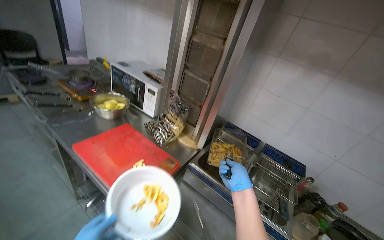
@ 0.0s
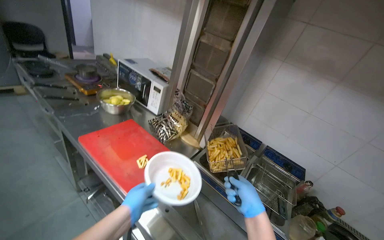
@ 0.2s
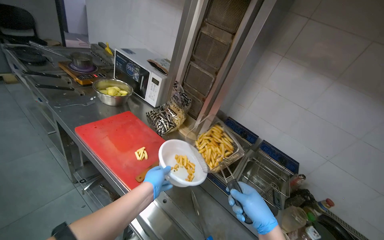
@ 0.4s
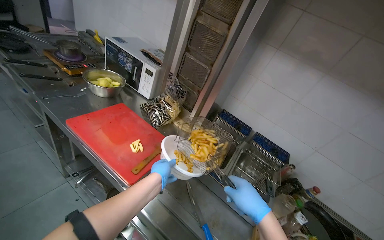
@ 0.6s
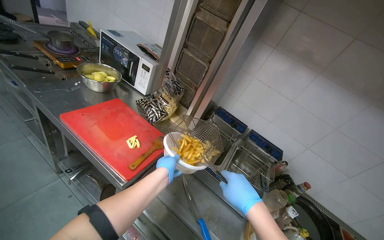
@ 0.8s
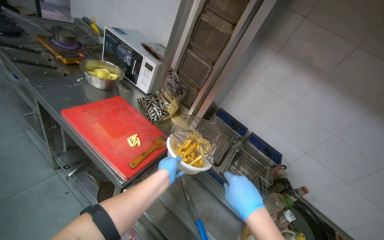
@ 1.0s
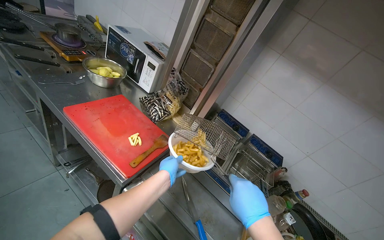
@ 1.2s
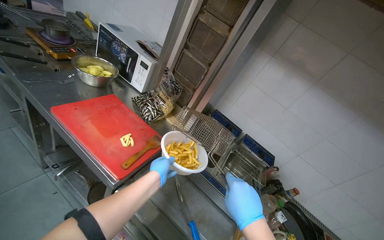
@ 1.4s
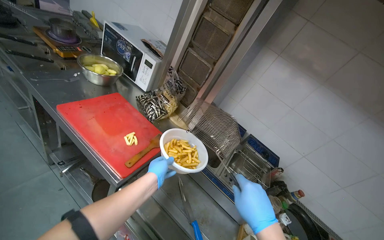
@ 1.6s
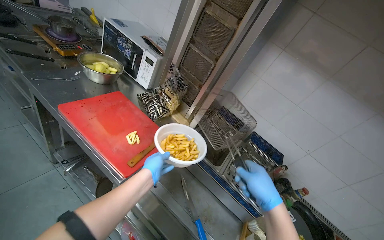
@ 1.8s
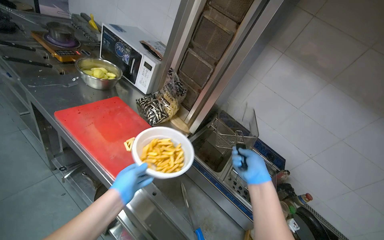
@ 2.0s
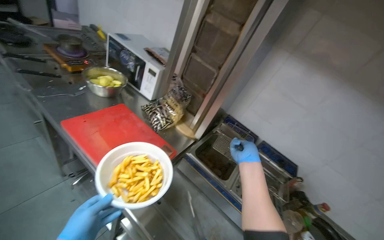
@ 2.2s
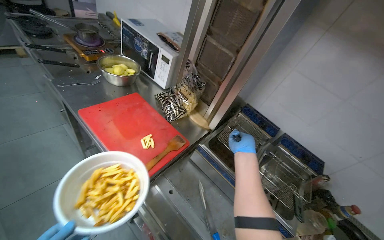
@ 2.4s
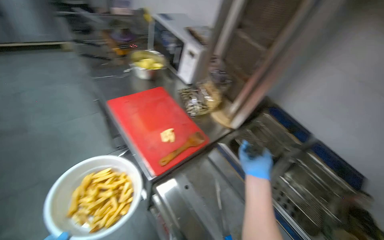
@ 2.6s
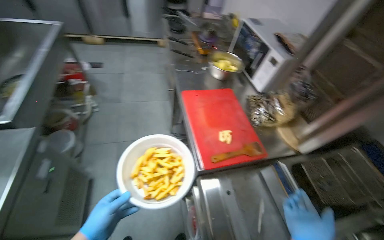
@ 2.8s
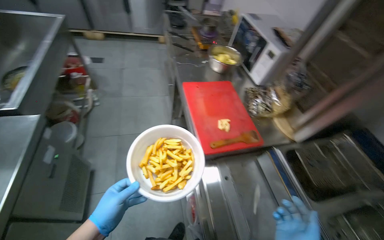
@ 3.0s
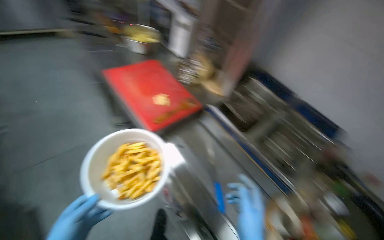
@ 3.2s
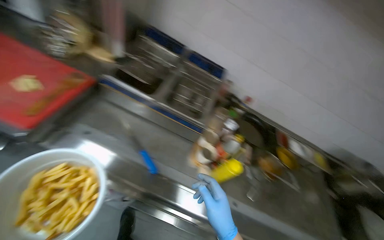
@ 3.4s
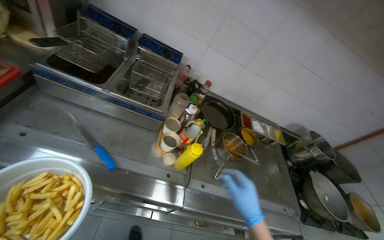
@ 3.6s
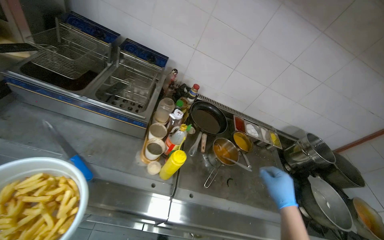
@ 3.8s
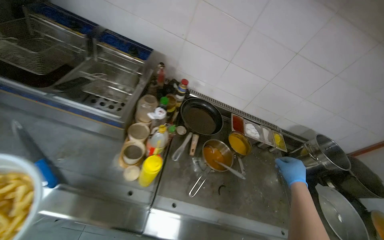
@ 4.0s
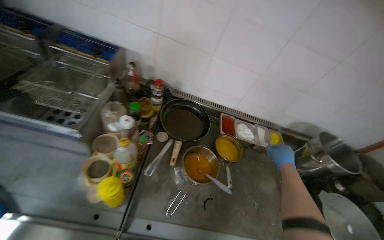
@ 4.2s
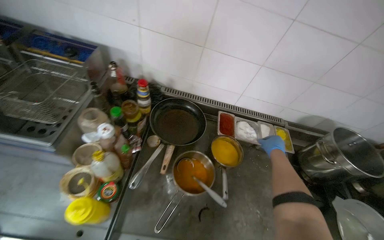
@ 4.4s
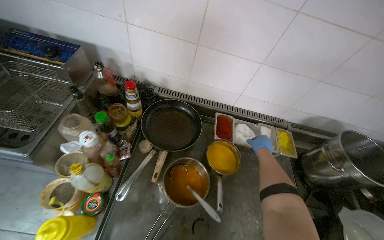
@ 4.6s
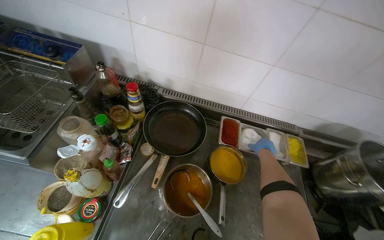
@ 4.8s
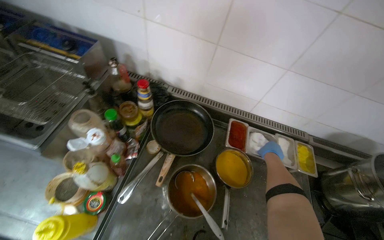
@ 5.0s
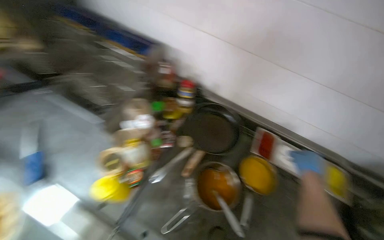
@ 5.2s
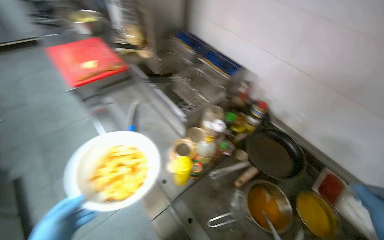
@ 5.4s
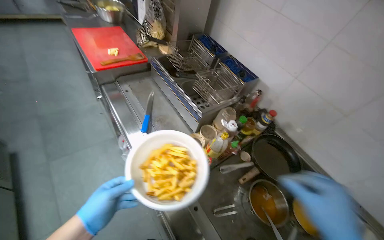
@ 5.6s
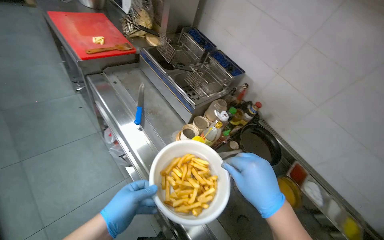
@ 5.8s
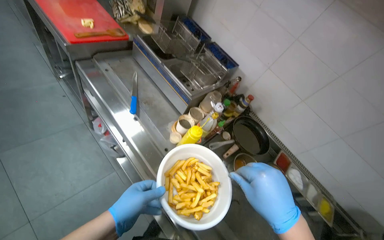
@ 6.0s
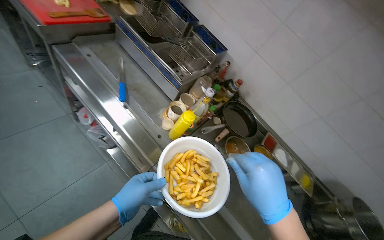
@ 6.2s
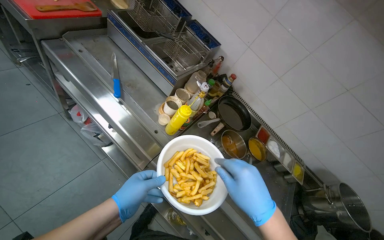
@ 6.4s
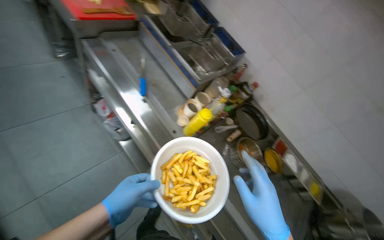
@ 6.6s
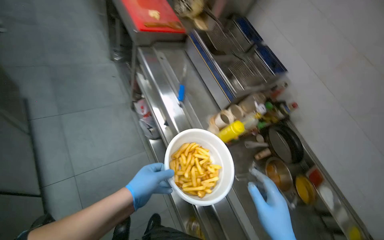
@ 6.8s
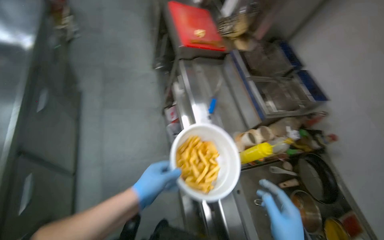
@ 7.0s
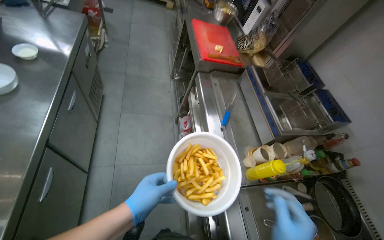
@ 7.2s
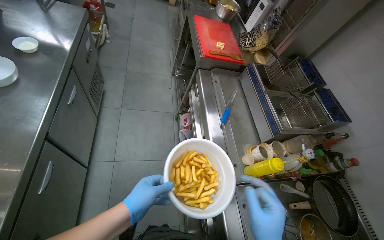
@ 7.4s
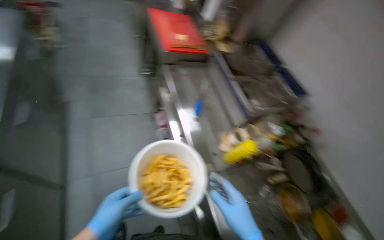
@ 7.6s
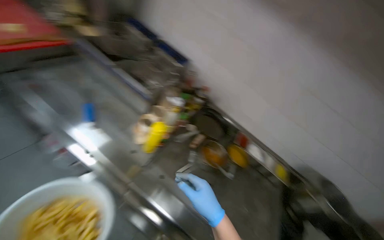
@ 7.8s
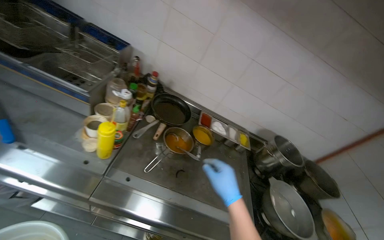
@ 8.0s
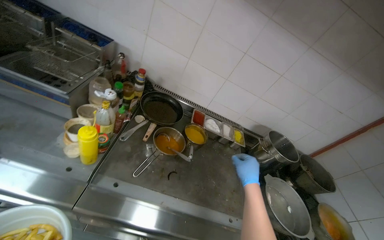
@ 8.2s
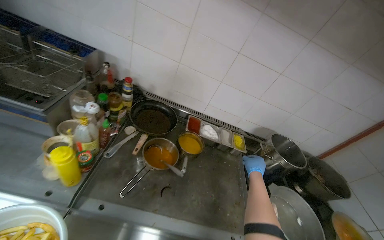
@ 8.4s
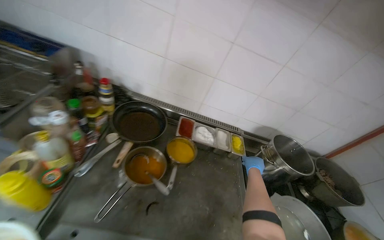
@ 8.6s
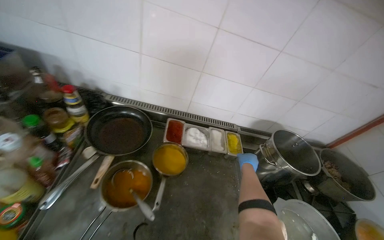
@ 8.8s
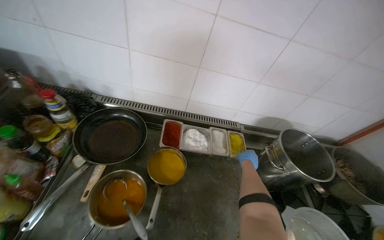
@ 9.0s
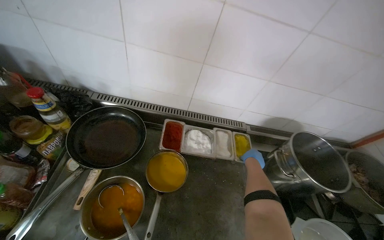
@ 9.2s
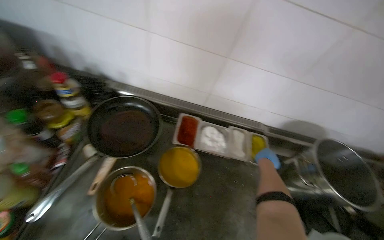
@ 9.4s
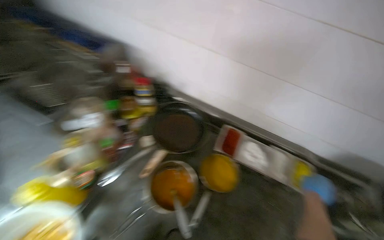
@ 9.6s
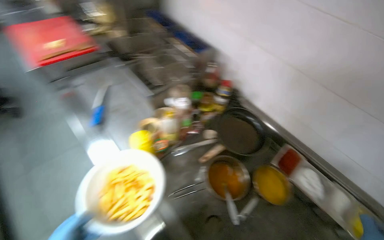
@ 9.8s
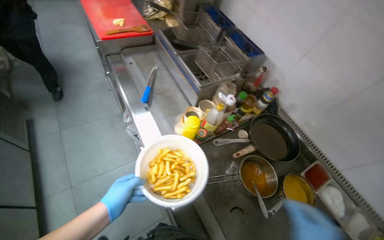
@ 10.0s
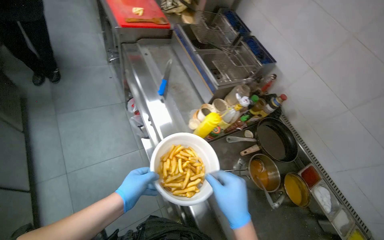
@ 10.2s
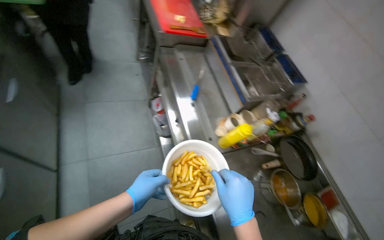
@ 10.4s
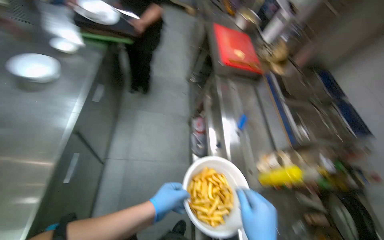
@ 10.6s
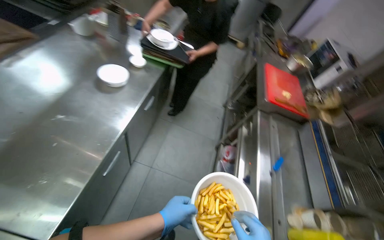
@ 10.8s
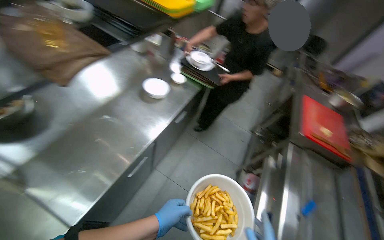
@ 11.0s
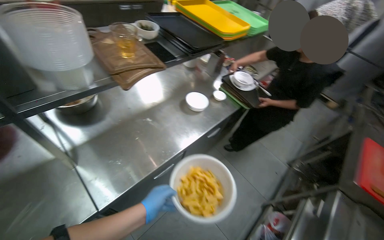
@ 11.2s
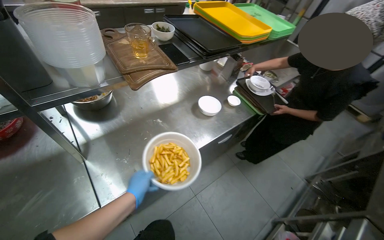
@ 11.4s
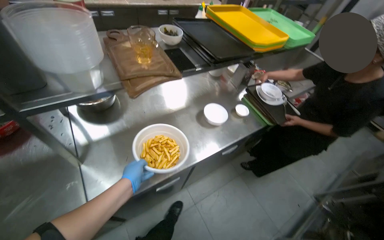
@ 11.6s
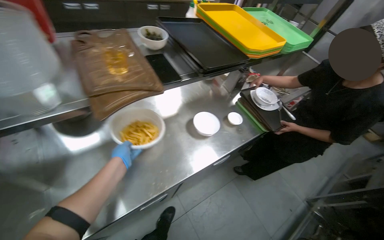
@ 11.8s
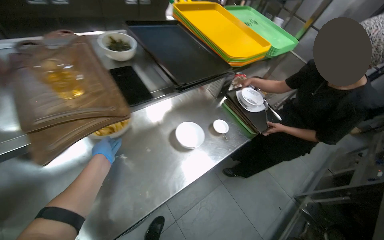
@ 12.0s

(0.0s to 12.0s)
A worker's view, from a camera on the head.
Job: preparing food.
The whole recording: Stirring meal and taking fried potatoes from oil. The worker stirs the meal on the gas stove and takes the fried potatoes from the oil.
0.0s - 1.6s: The right hand shifts roughly 20 cm nearer to the camera.
1.6s - 3.0s: The wearer looks about 45 degrees further to the left.
3.0s - 4.4s: The camera travels about 80 cm. The wearer looks approximately 70 degrees further to the right. The view tilts roughly 20 degrees downward.
4.4s - 6.0s: The camera is carried some 40 cm. The wearer looks approximately 40 degrees further to the left.
6.0s - 7.6s: The head rotates about 25 degrees to the left.
7.6s - 9.0s: The camera is carried roughly 80 cm. The wearer looks about 65 degrees further to the right. The view tips downward by some 20 degrees.
9.0s - 10.4s: The head travels approximately 70 cm. The wearer's head swings approximately 70 degrees to the left.
10.4s - 12.0s: The camera travels some 40 cm. The head turns to the left by about 70 degrees. The view tips upward by about 25 degrees.

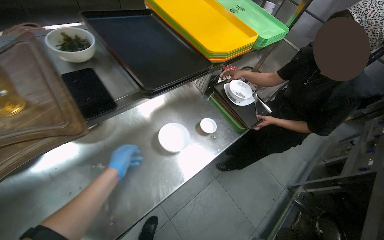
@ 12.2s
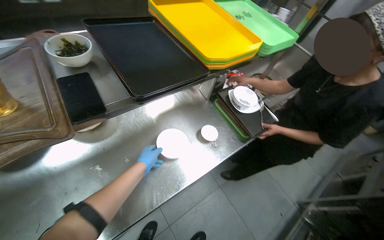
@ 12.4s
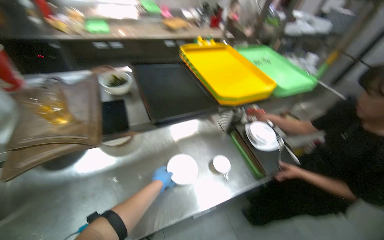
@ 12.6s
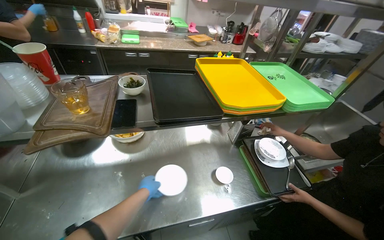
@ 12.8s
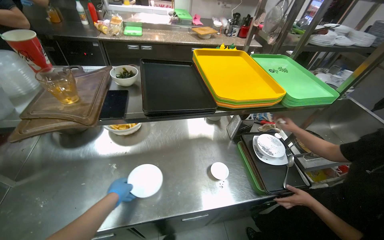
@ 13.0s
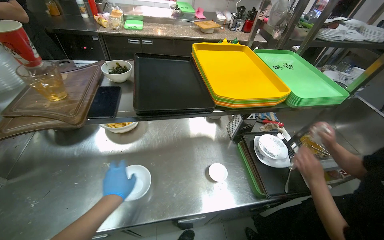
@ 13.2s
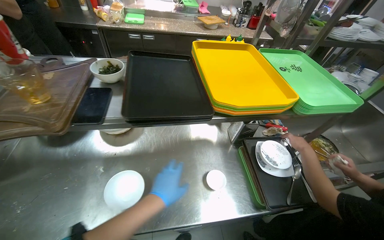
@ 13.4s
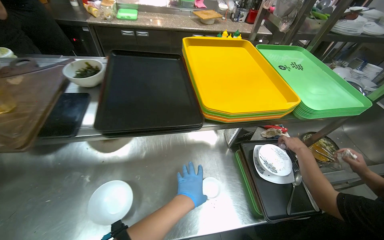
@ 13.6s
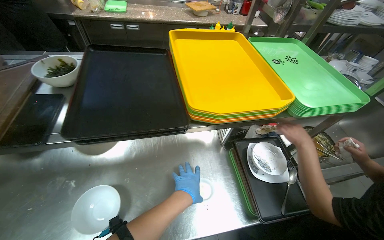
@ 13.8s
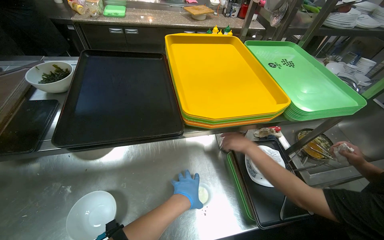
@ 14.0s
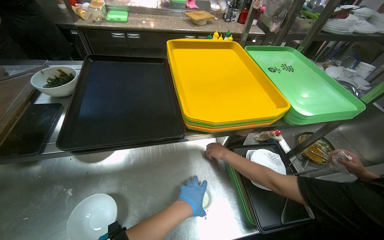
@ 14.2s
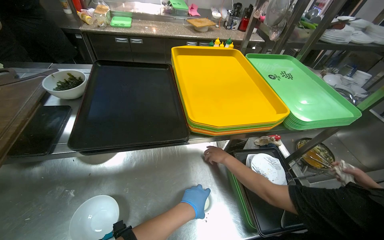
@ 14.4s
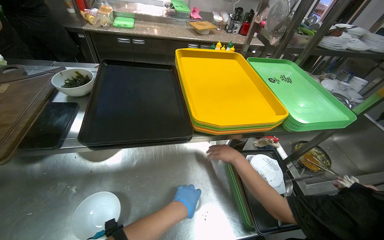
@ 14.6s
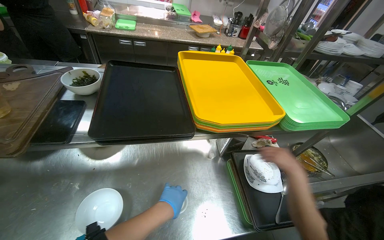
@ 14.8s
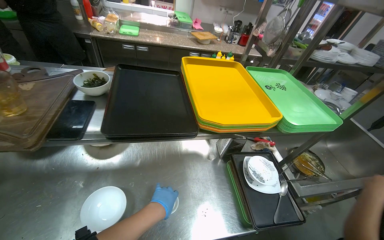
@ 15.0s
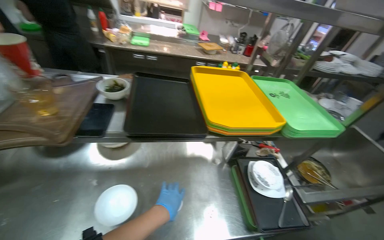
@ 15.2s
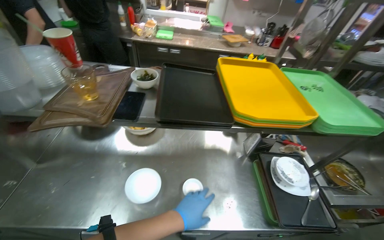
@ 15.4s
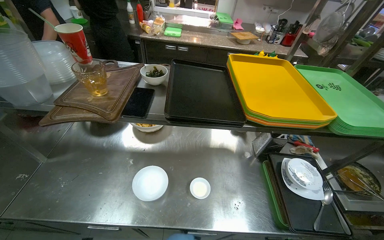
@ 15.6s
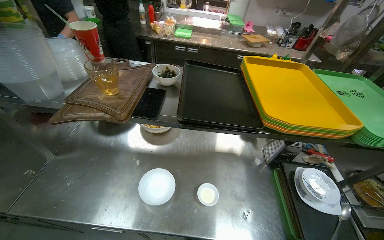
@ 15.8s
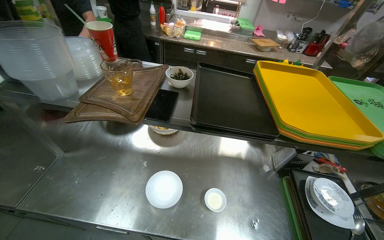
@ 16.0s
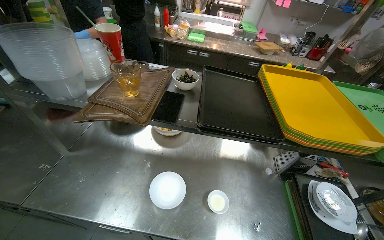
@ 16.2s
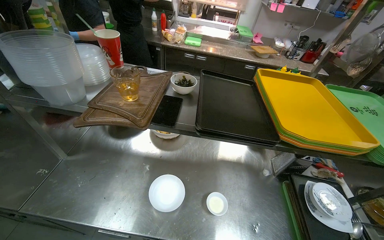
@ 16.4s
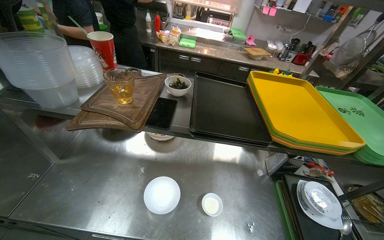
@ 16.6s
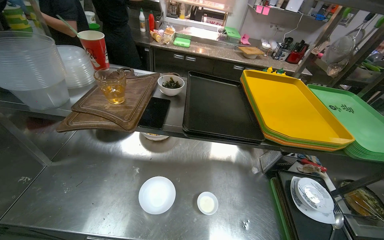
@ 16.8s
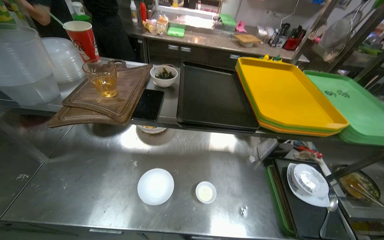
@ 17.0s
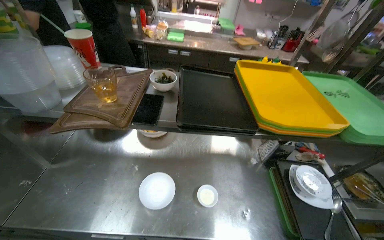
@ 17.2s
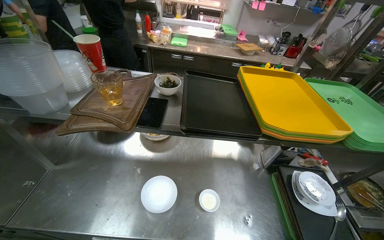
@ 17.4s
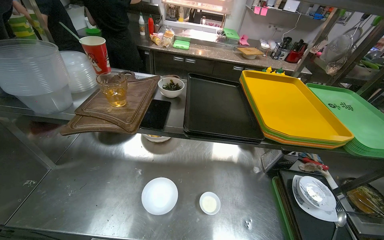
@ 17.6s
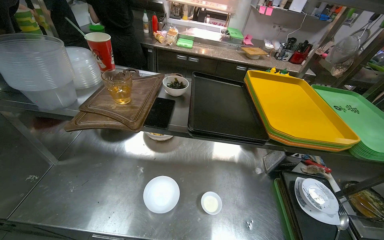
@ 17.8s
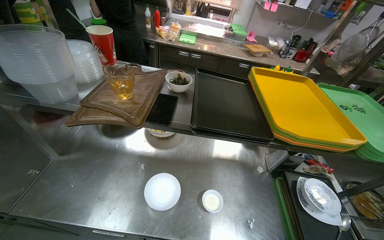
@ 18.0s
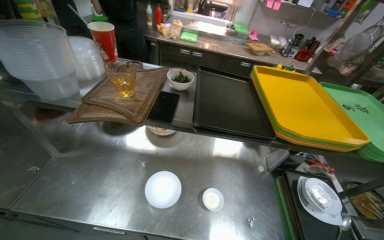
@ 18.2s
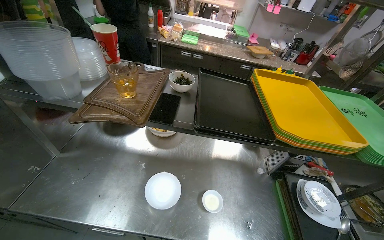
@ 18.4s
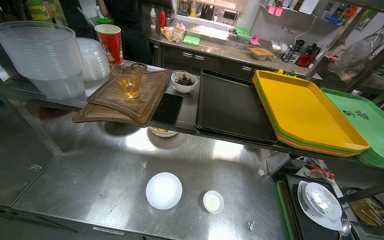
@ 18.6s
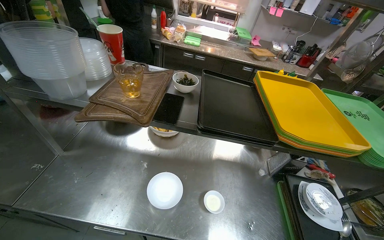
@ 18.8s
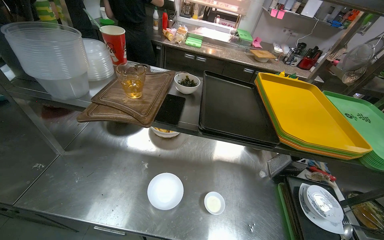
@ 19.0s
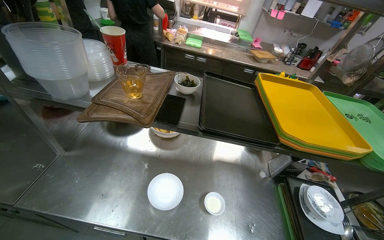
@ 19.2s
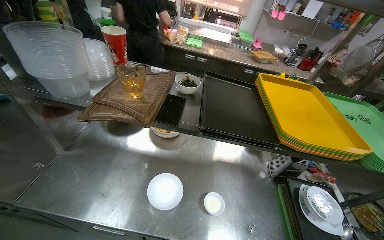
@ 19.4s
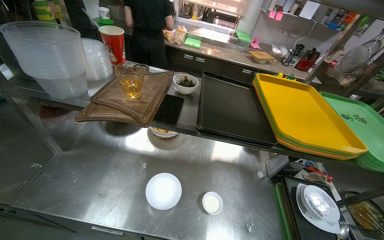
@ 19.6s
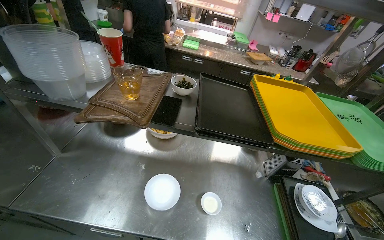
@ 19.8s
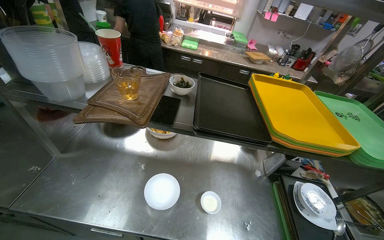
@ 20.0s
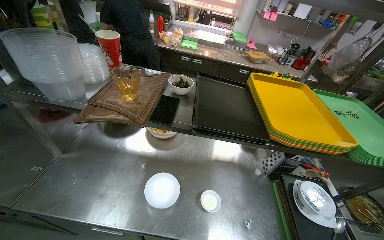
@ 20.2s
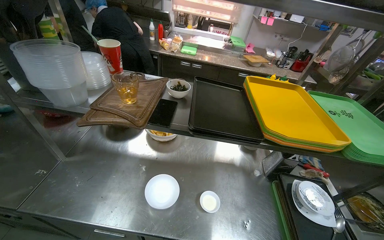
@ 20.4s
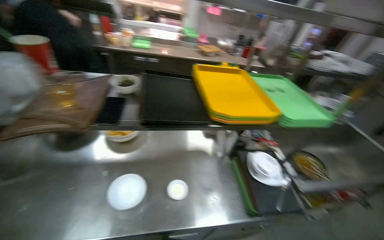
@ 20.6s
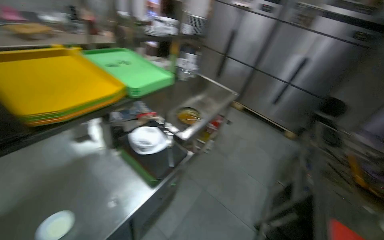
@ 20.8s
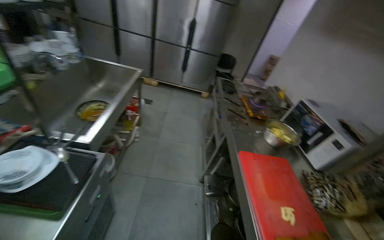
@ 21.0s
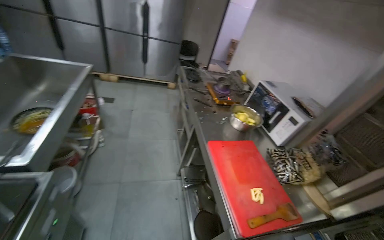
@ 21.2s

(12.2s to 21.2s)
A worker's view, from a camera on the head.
Job: preparing food.
The whole recording: Stirring meal and taking fried potatoes from oil. The worker stirs the meal on the gas stove and takes the fried potatoes from the oil.
12.2s - 13.8s: The head rotates some 30 degrees to the left.
13.8s - 15.2s: The left hand travels to the left by roughly 10 cm.
19.8s - 21.2s: The camera travels some 50 cm. The head turns to the right by approximately 105 degrees. The view tilts approximately 20 degrees downward.
